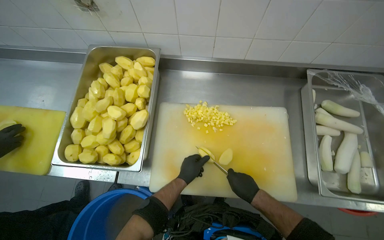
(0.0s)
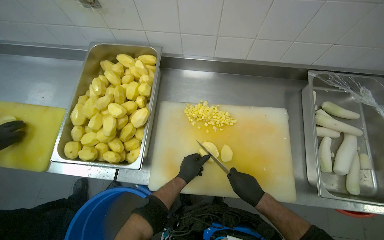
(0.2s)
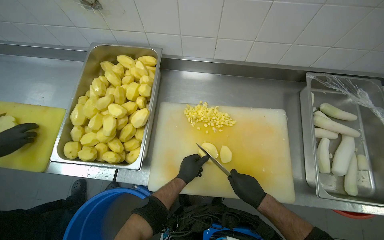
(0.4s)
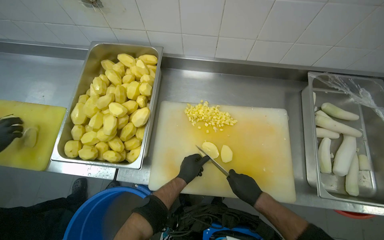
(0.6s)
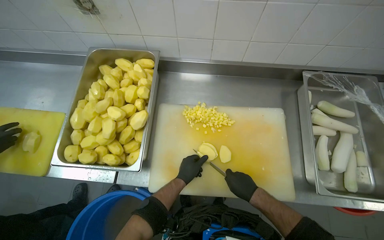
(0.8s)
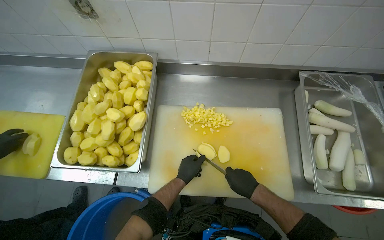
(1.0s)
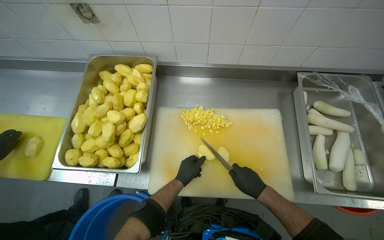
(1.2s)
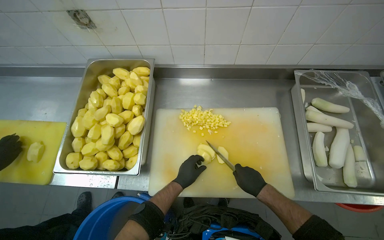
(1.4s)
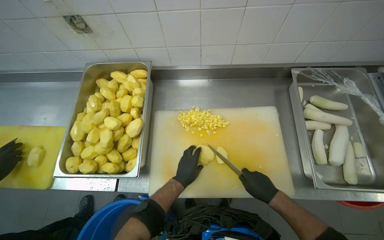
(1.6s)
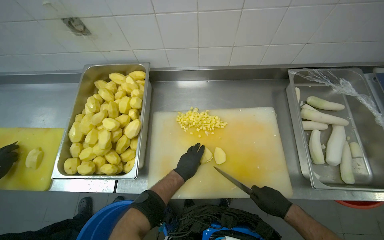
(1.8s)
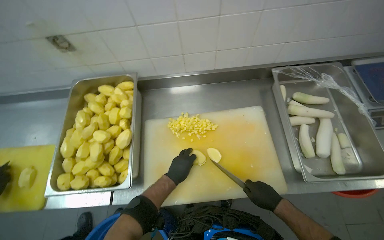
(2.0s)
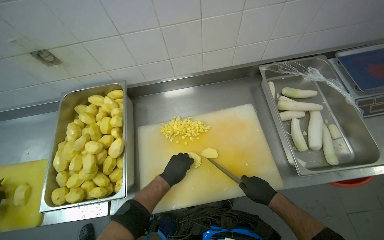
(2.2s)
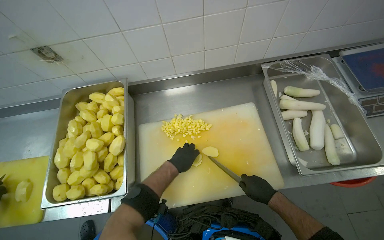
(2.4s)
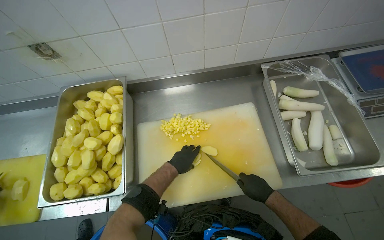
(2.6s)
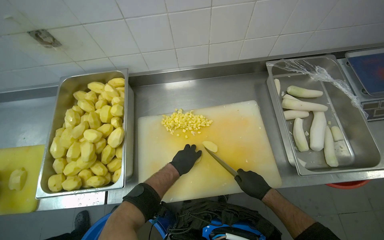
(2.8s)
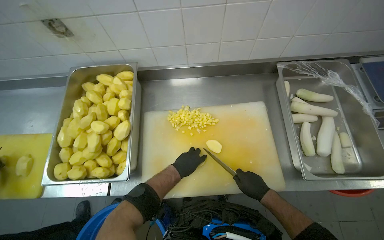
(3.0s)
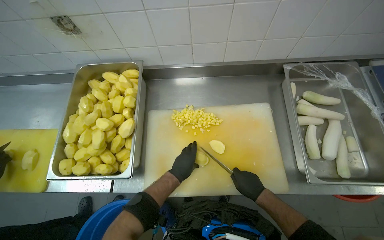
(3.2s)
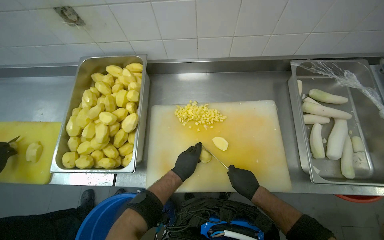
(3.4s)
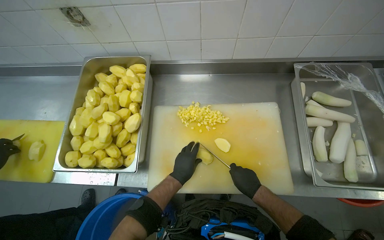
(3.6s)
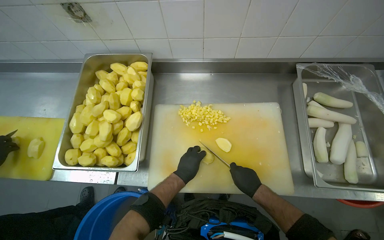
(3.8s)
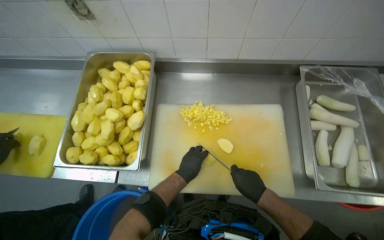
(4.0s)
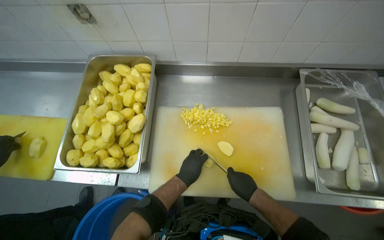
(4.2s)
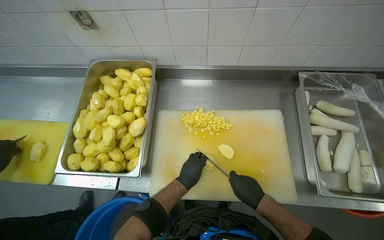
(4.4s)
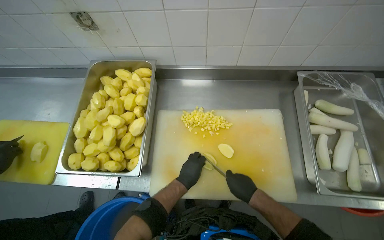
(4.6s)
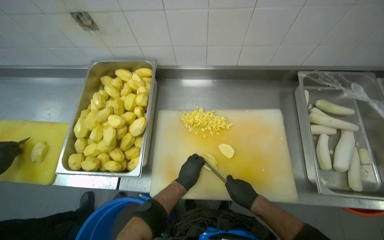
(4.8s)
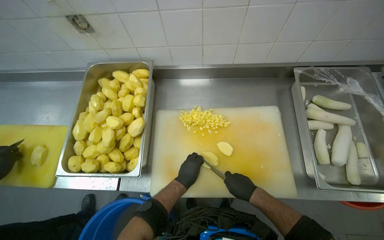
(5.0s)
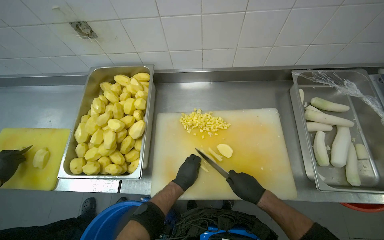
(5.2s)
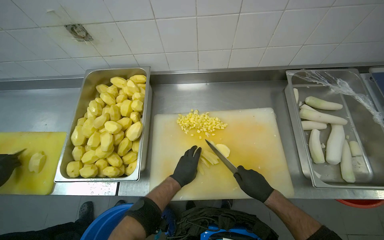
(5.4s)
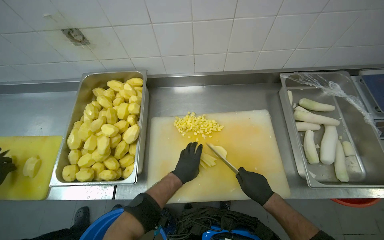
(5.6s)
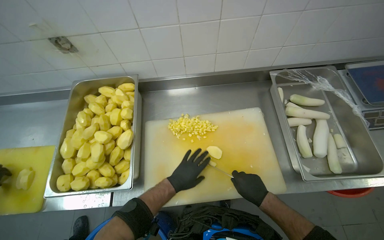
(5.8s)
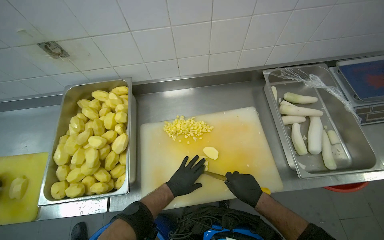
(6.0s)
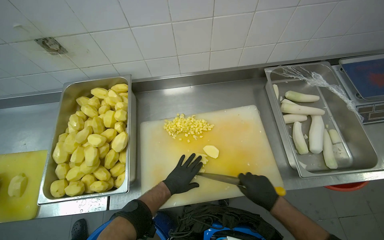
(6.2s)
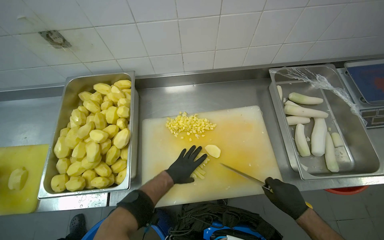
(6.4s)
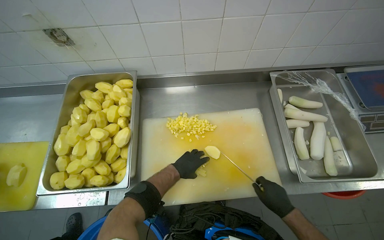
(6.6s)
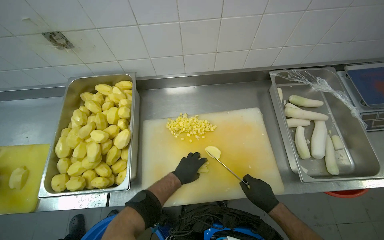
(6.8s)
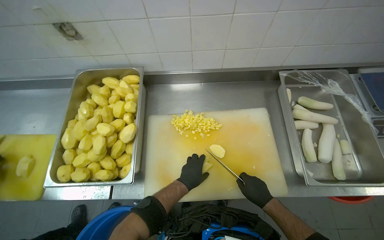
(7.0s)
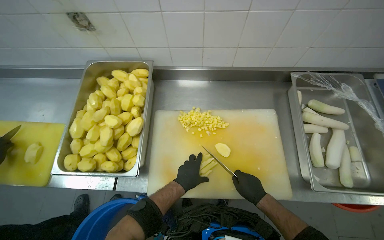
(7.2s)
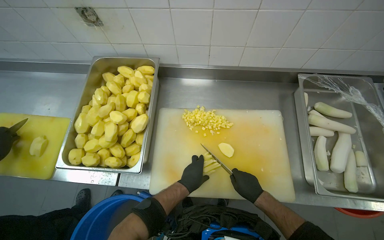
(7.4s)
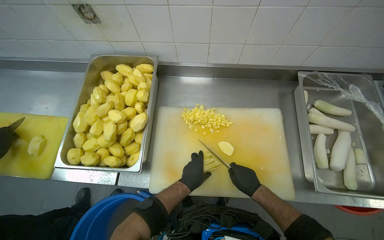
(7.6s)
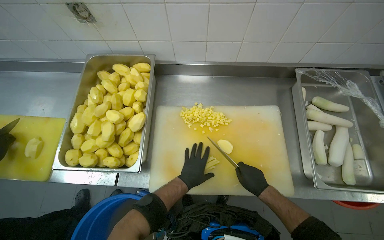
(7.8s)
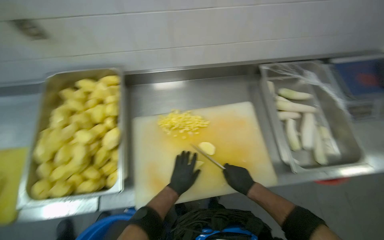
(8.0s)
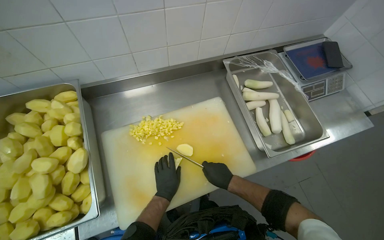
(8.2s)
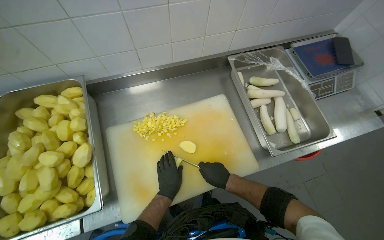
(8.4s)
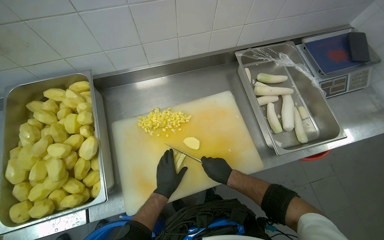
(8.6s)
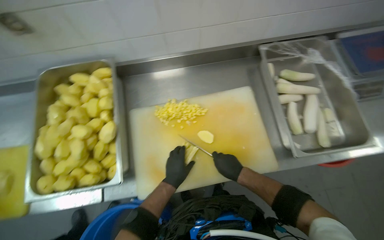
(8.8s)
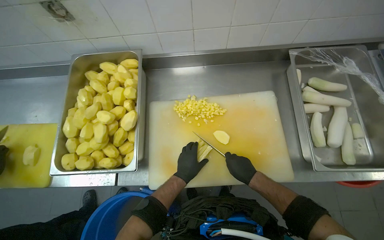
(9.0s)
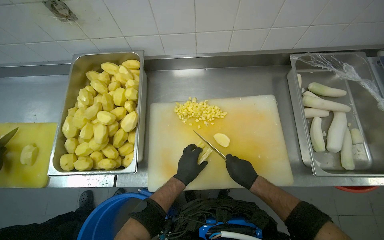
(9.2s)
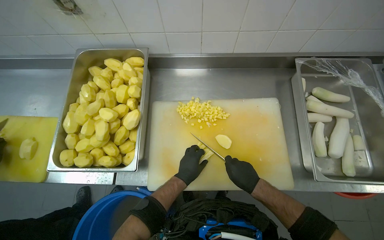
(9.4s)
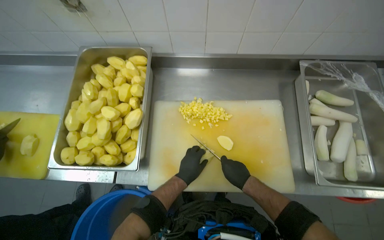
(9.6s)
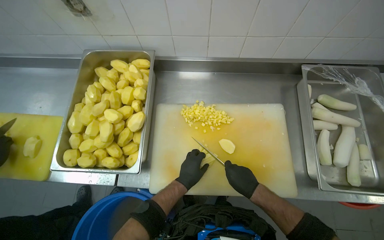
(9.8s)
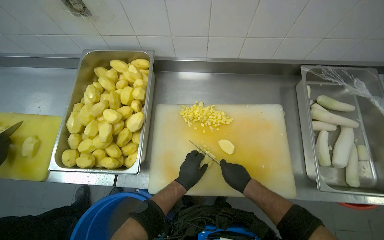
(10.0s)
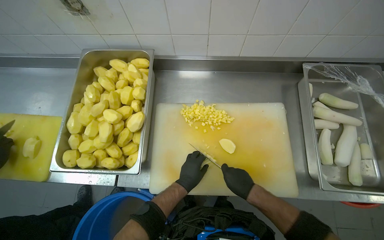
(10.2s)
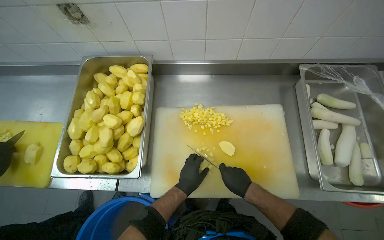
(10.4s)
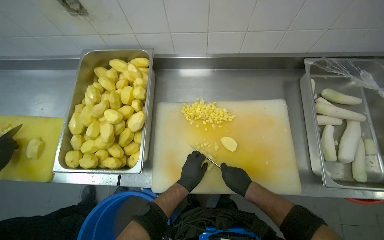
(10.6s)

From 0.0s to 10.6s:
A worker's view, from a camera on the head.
Job: preparing food.
The whole recording: Chopping peeled potatoes. The worker uses a knife to chop peeled potatoes into smaller pieces on a cutting board.
From 0.0s to 1.6s: The hands work in one place, with small movements.
From 1.6s to 6.0s: The hands make small movements and keep their place.
From 6.0s to 7.6s: The right hand heads farther from the camera, covering approximately 10 cm, and reaches about 10 cm to the right, then returns.
From 9.0s to 10.6s: The hands are busy where they are.

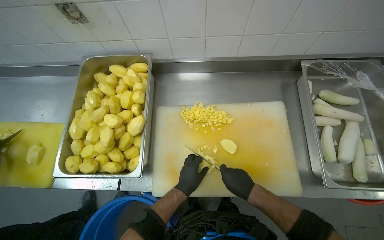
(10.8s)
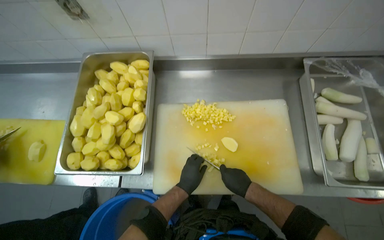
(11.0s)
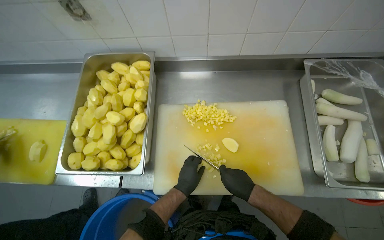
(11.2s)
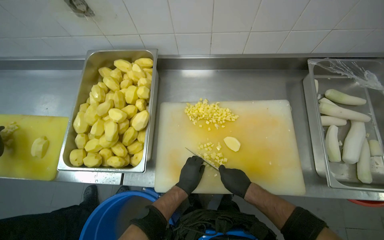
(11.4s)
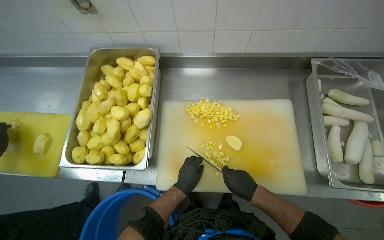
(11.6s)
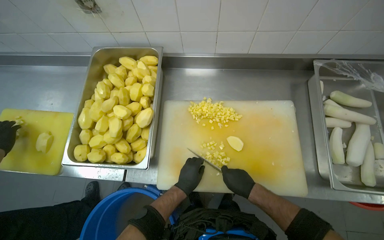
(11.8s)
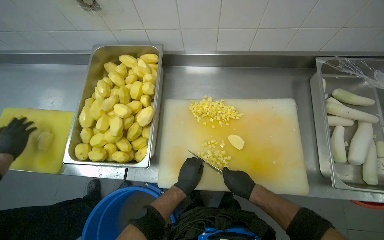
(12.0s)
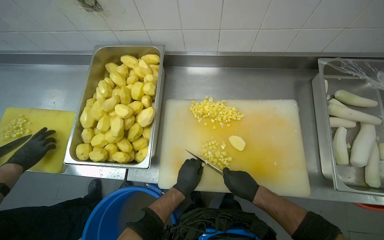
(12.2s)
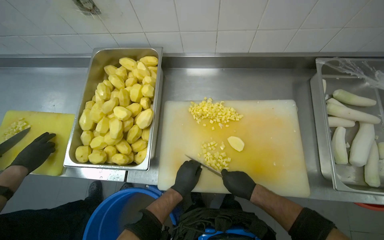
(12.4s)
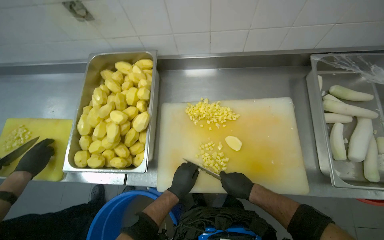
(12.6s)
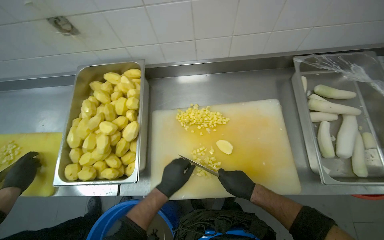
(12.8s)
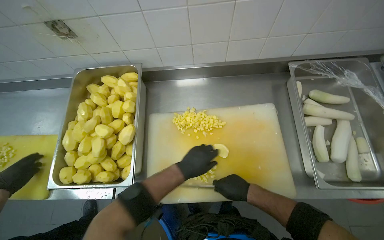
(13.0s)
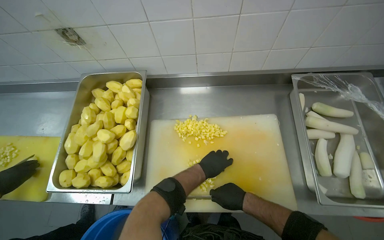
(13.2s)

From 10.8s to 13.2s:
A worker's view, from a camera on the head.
Job: preparing food.
The whole recording: Chopping peeled potatoes. The worker uses a knife to chop peeled potatoes into smaller pieces on a cutting board.
From 10.8s to 12.0s: The hands stay close to where they were, moving slightly.
From 12.0s to 13.2s: The left hand is displaced up the picture and to the right by roughly 20 cm.

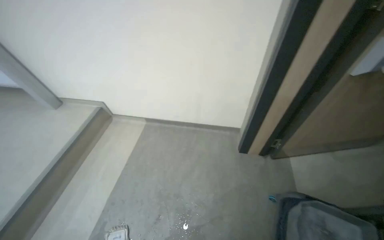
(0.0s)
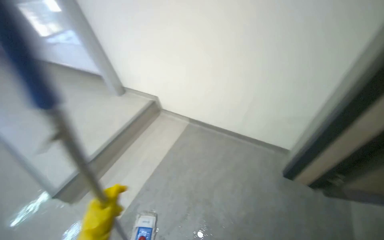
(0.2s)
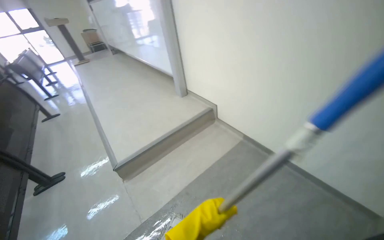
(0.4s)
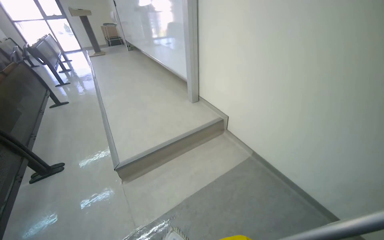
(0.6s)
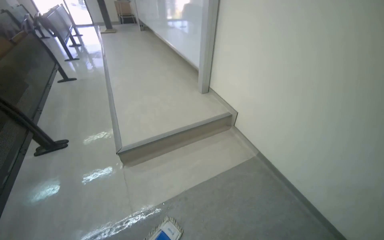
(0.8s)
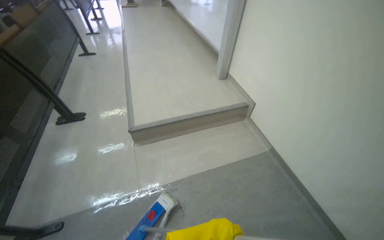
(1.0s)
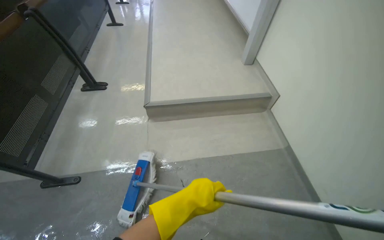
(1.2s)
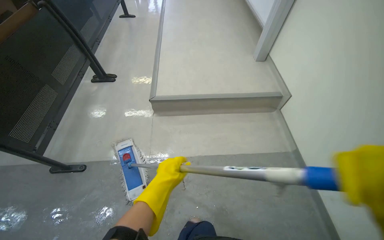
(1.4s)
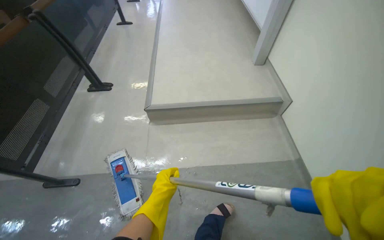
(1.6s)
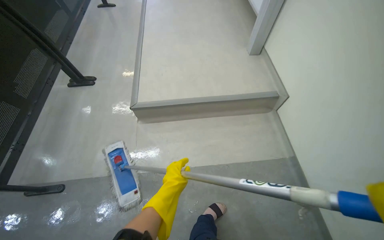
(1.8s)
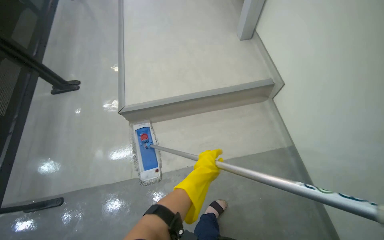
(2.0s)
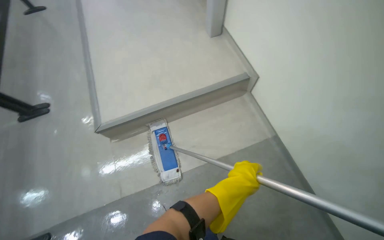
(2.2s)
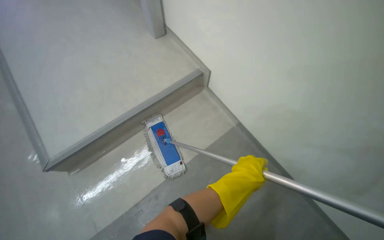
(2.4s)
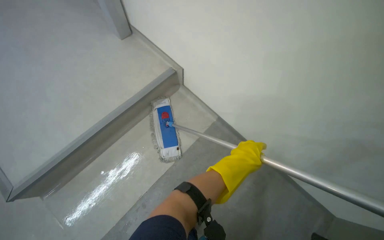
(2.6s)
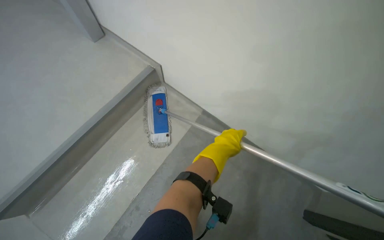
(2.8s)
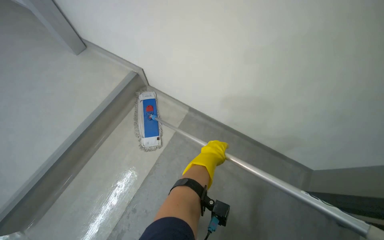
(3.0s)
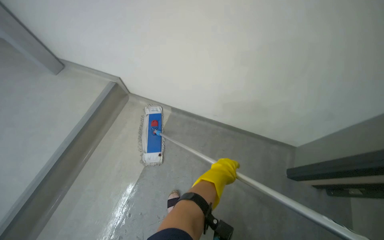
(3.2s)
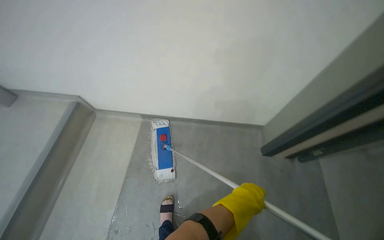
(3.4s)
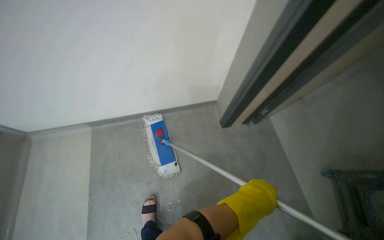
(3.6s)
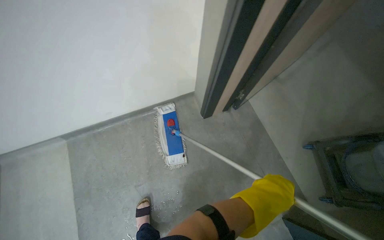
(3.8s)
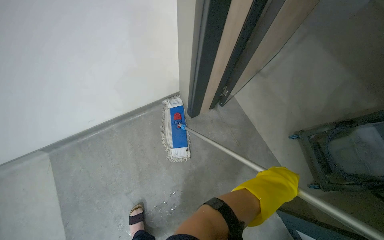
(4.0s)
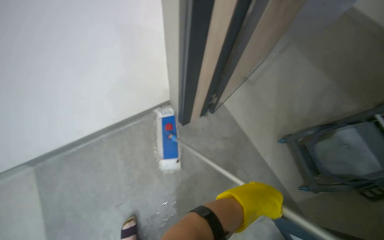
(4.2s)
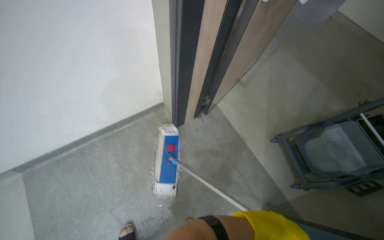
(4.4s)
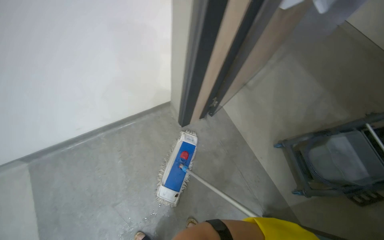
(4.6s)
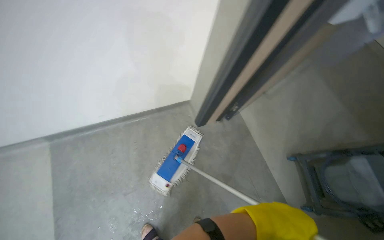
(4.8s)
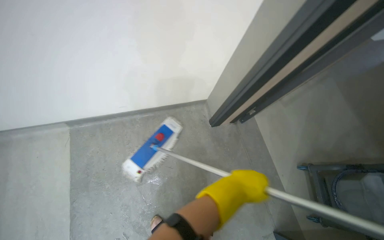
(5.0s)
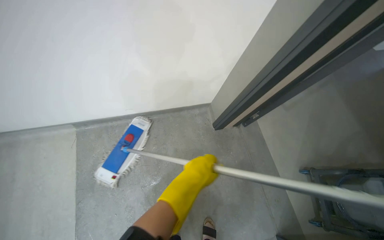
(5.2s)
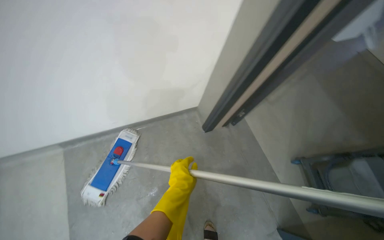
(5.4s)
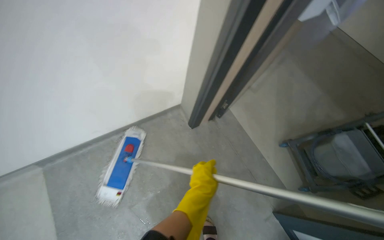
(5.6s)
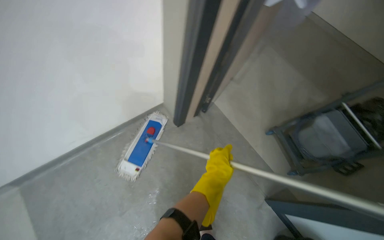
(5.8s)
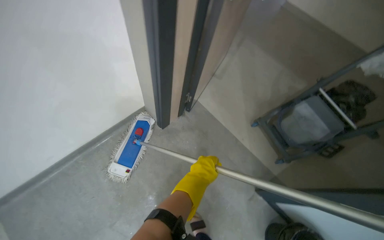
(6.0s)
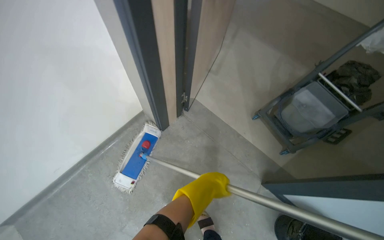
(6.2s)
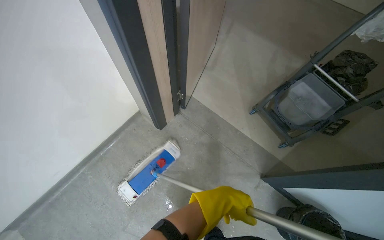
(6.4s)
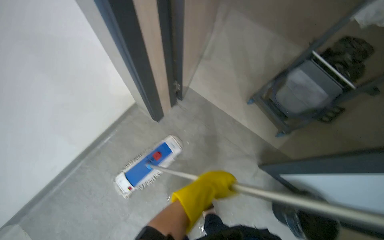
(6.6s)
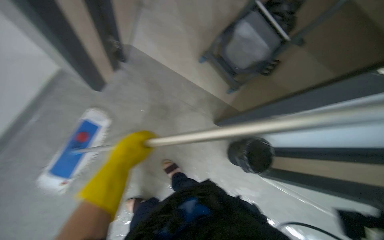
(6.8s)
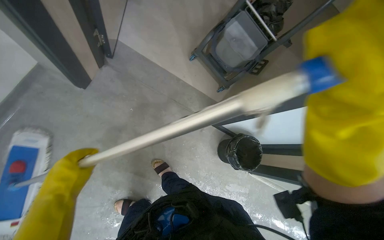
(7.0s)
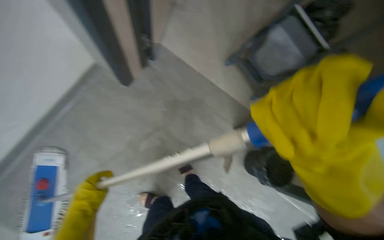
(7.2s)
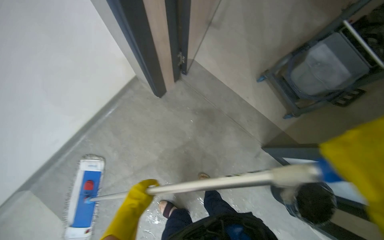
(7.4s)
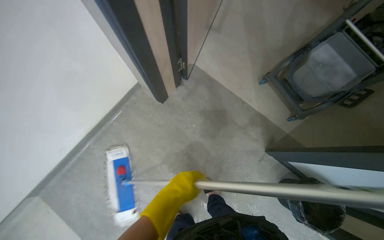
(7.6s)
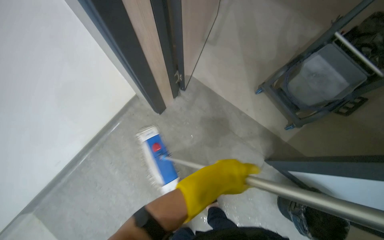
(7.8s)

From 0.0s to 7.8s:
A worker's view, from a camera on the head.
Job: mopping floor.
The whole recording: Mopping grey floor. The worker mops the grey floor with a flat mop.
From 0.0s to 1.6s: The camera travels about 50 cm. The head turns to the left by some 75 degrees.
From 1.6s to 3.2s: The camera is carried roughly 40 cm. The wearer's head swings some 35 degrees to the right. The camera pitches downward, by about 20 degrees.
